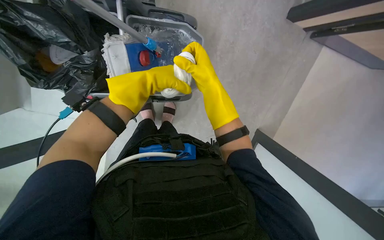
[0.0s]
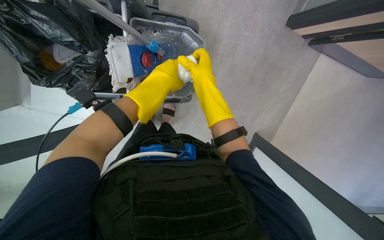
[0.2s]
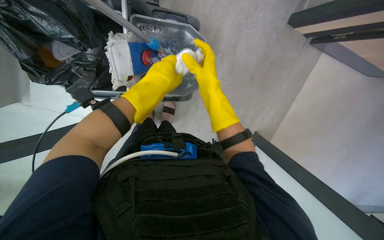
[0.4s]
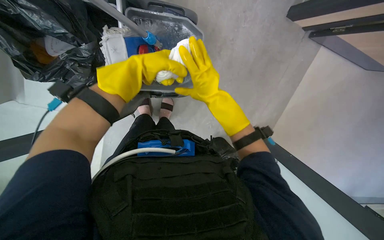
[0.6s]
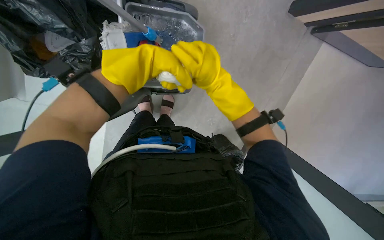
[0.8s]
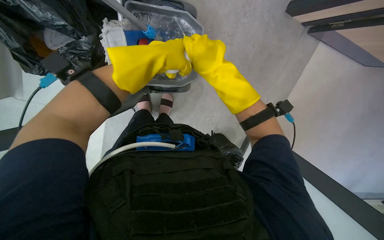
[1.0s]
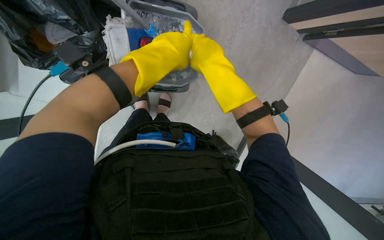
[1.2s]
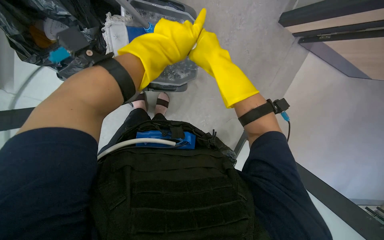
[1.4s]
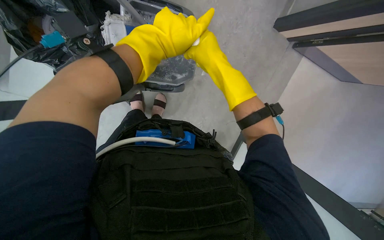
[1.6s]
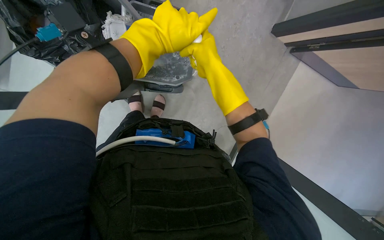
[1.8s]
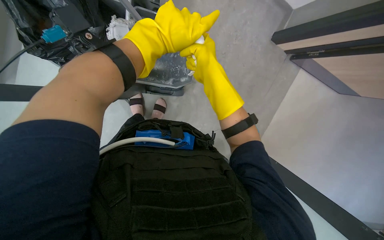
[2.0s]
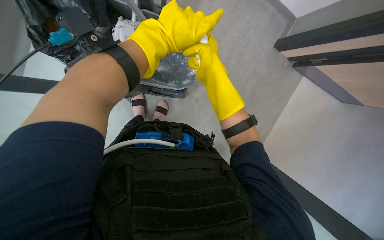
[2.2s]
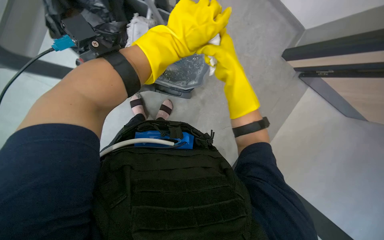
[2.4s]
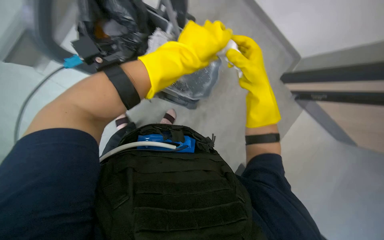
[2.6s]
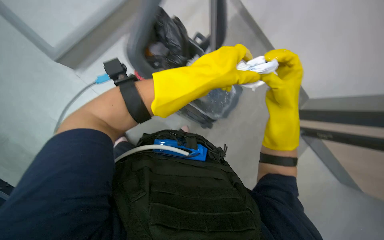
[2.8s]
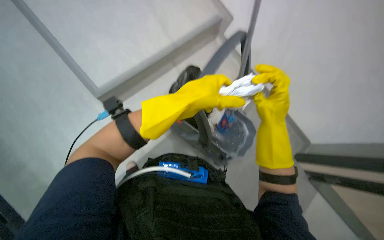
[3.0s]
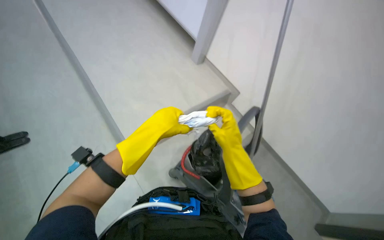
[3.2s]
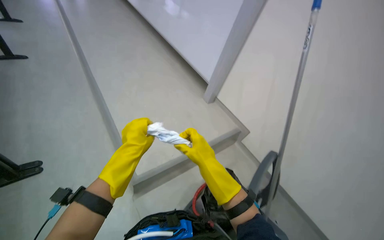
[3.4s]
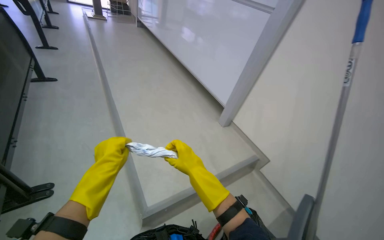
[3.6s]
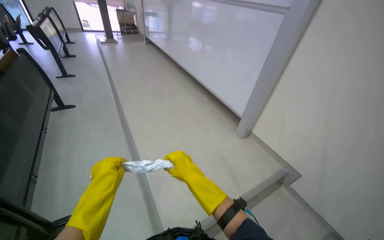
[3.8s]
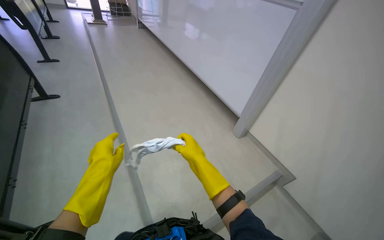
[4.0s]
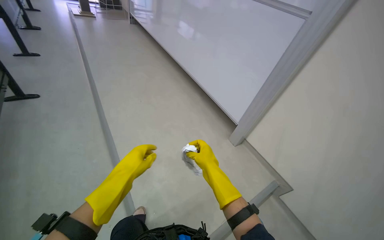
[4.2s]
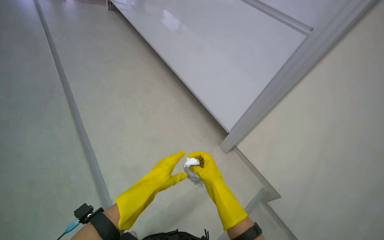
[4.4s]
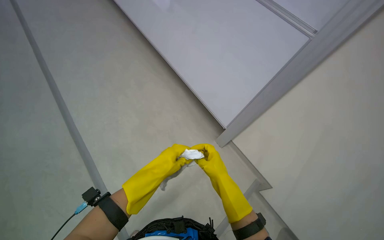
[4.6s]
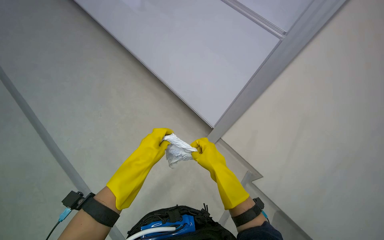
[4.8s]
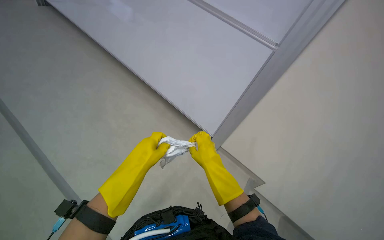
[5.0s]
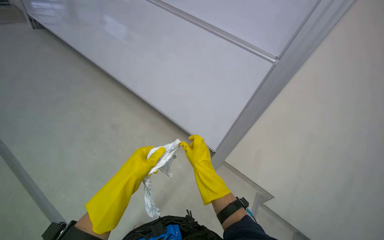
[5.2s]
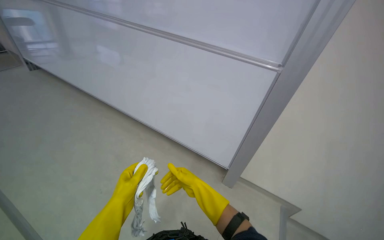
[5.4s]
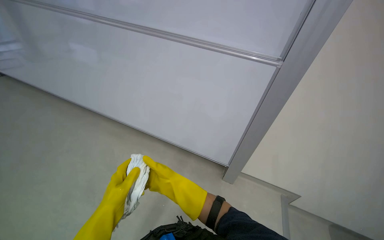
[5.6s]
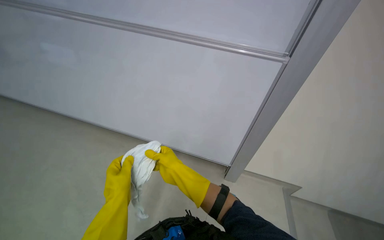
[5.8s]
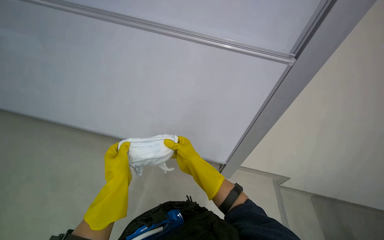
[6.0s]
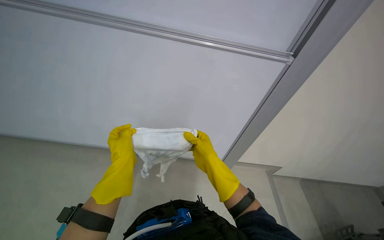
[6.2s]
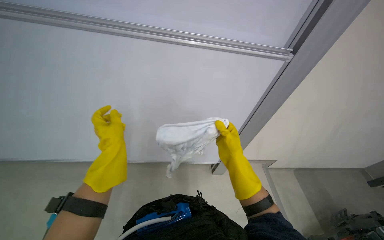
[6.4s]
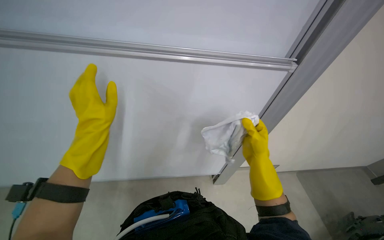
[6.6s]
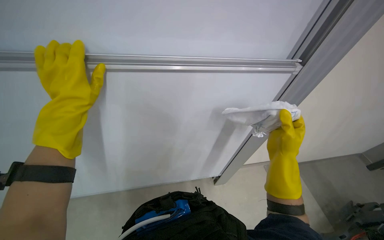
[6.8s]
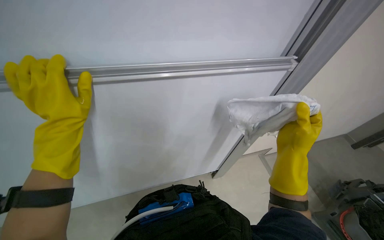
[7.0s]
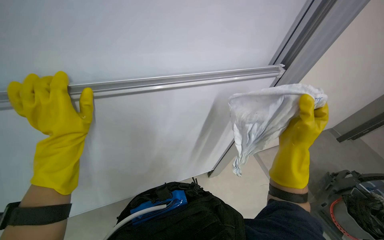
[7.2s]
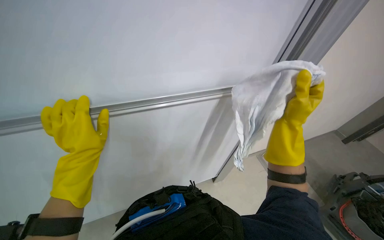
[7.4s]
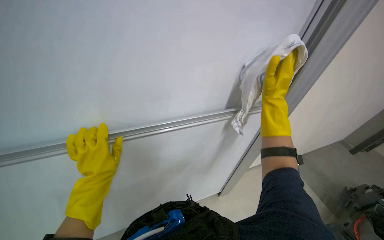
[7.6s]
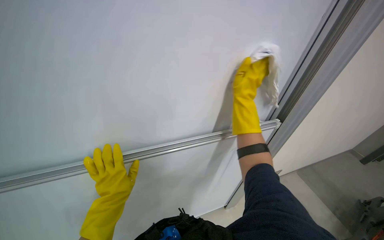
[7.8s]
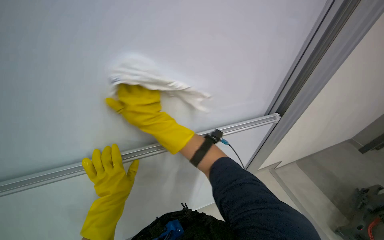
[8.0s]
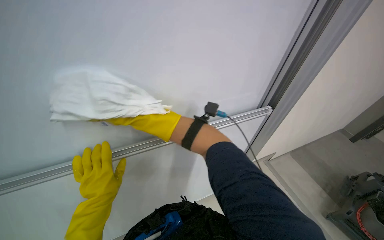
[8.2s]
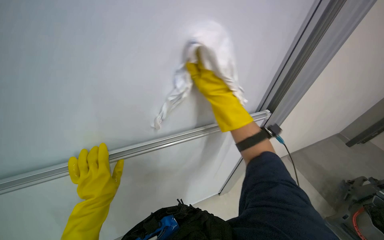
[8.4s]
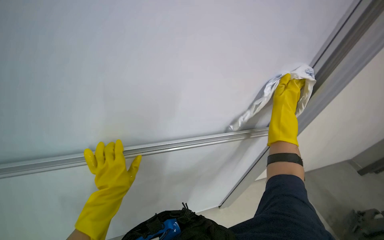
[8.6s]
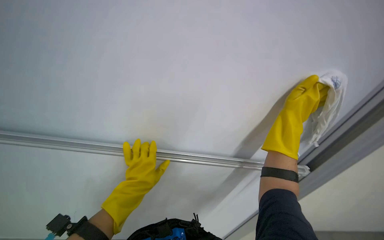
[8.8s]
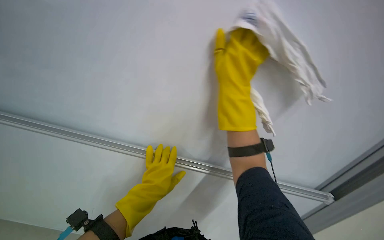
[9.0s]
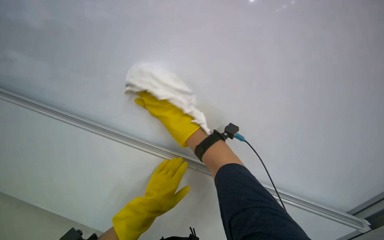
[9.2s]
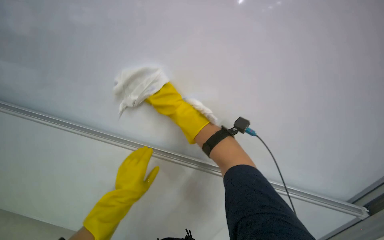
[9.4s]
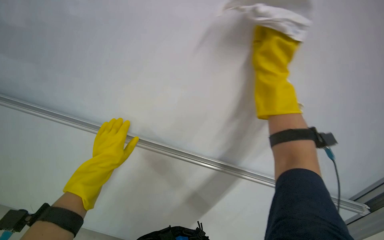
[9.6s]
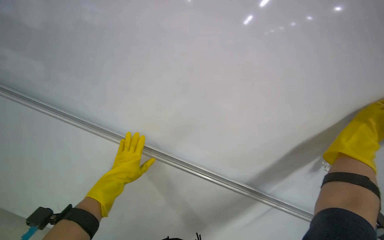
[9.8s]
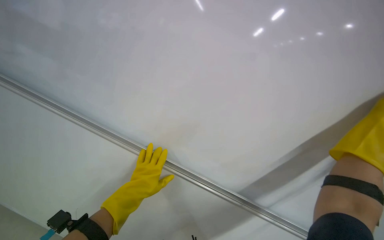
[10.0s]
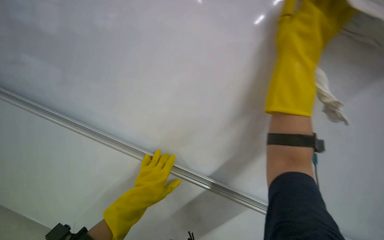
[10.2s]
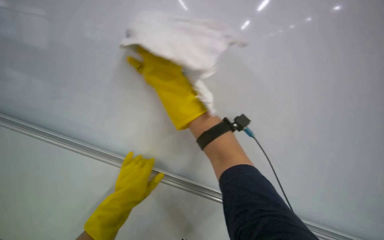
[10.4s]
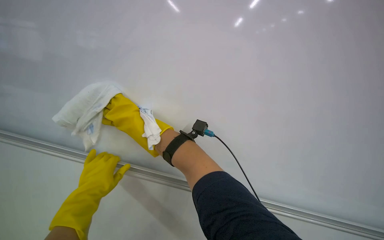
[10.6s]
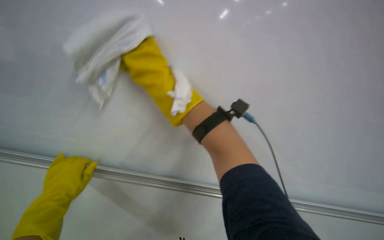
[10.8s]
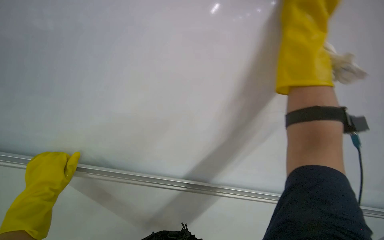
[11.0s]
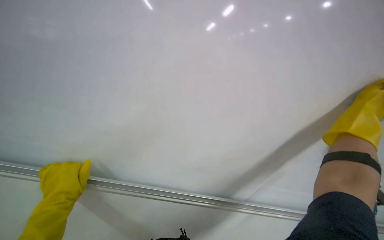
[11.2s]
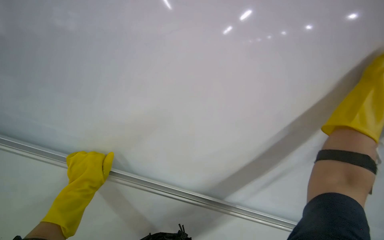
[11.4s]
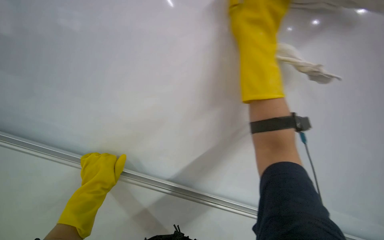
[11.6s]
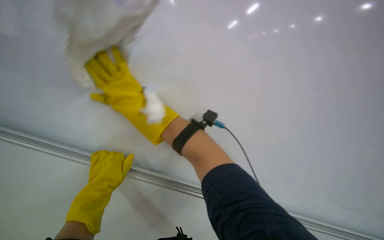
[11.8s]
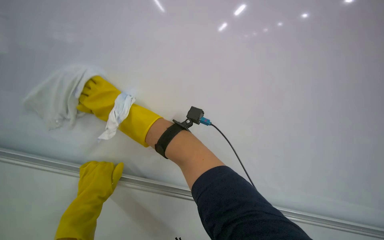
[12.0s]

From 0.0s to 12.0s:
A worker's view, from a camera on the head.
Job: wiping surfaces.
The whole recording: Wiping whiteboard. The worker wipes the whiteboard with a white cloth.
From 0.0s to 1.6s: The right hand goes some 15 cm nearer to the camera.
From 1.6s to 3.0s: The view tilts roughly 30 degrees upward.
From 3.0s to 4.4s: The head travels some 70 cm. The wearer looks some 20 degrees further upward.
From 4.4s to 6.0s: The left hand travels down the picture and back again, roughly 5 cm each way.
From 6.0s to 7.6s: The right hand travels to the right and up the picture by roughly 30 cm; the left hand travels up the picture and back again, about 15 cm each way.
From 7.6s to 9.0s: The wearer looks roughly 20 degrees further to the left. The wearer looks about 25 degrees further upward.
From 9.0s to 10.4s: The view swings about 25 degrees to the left. The wearer looks some 20 degrees further downward. The left hand goes approximately 10 cm to the left.
From 10.4s to 12.0s: The left hand travels to the left by about 10 cm.

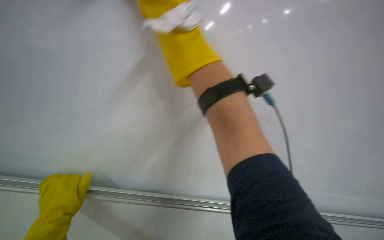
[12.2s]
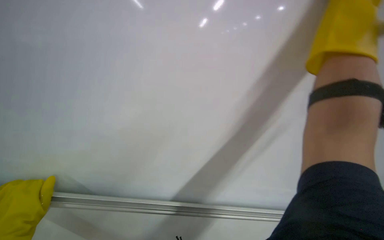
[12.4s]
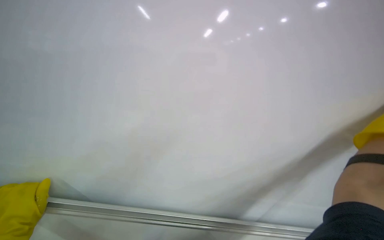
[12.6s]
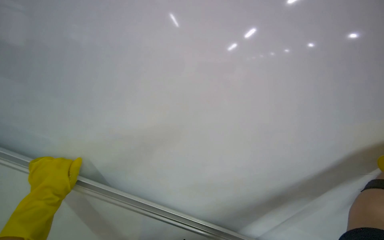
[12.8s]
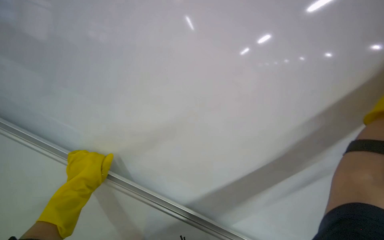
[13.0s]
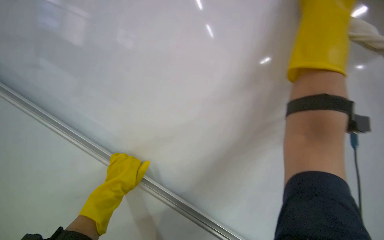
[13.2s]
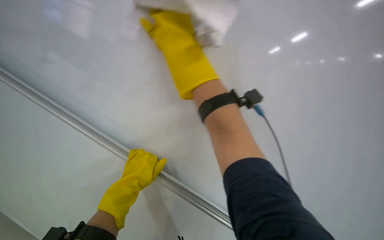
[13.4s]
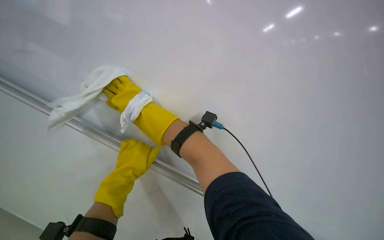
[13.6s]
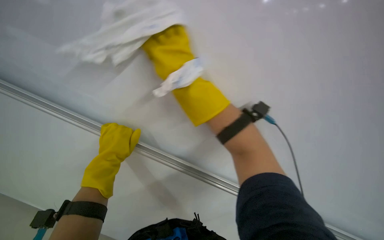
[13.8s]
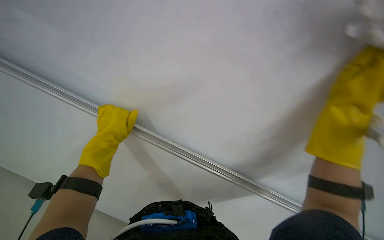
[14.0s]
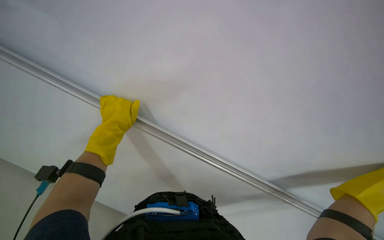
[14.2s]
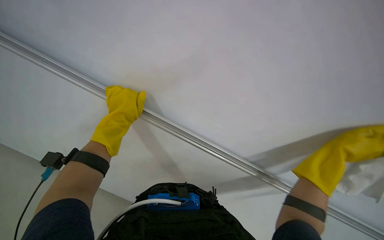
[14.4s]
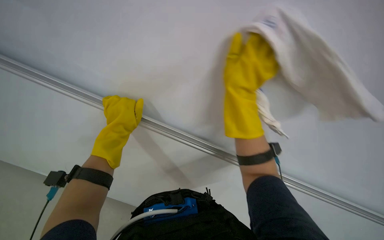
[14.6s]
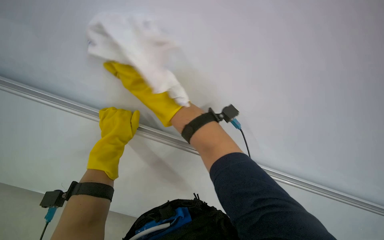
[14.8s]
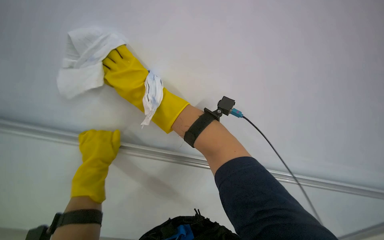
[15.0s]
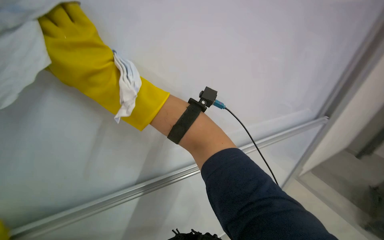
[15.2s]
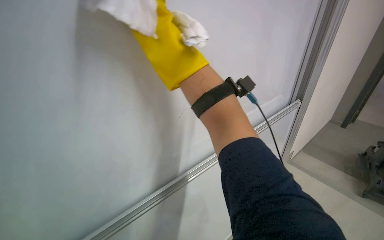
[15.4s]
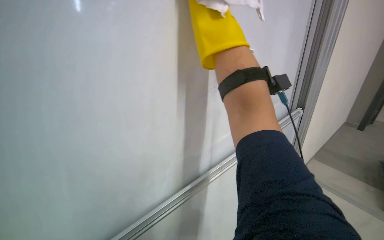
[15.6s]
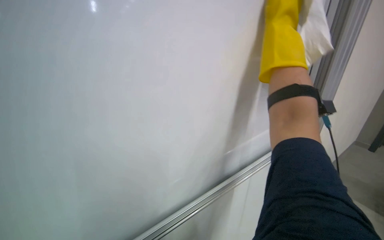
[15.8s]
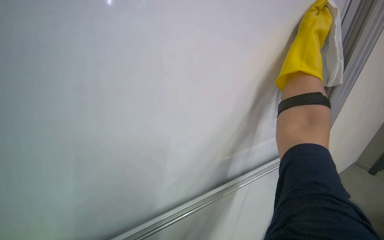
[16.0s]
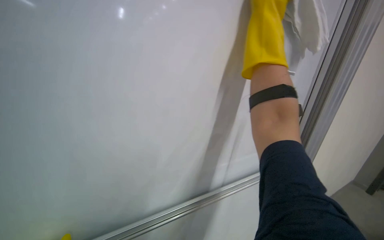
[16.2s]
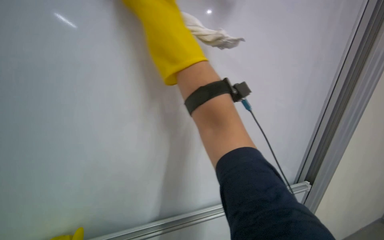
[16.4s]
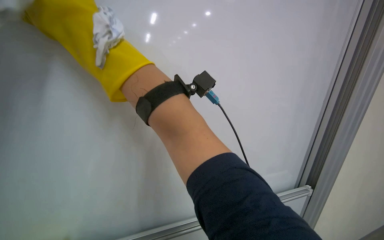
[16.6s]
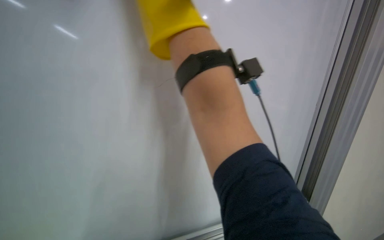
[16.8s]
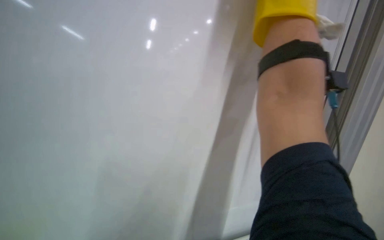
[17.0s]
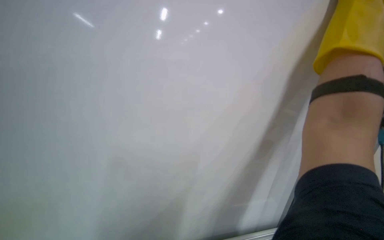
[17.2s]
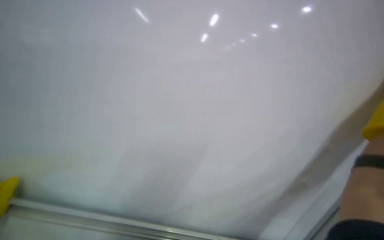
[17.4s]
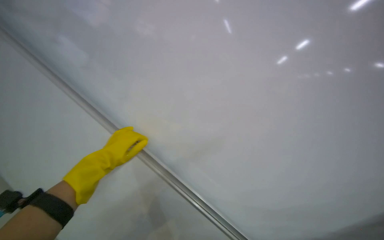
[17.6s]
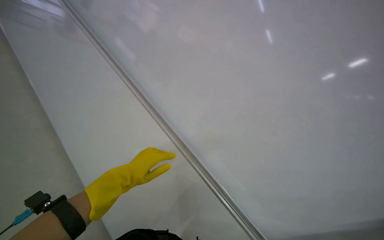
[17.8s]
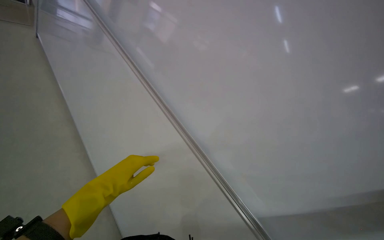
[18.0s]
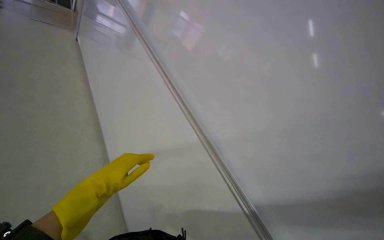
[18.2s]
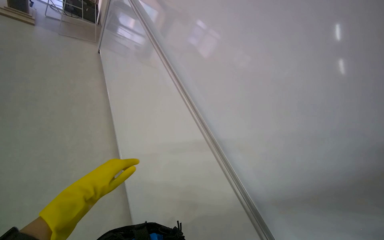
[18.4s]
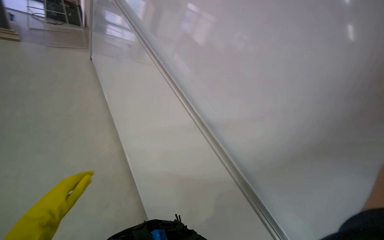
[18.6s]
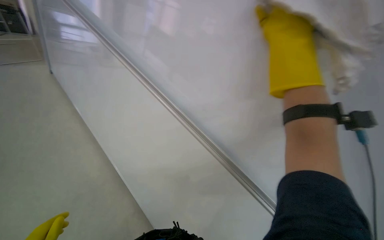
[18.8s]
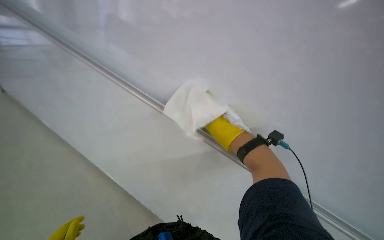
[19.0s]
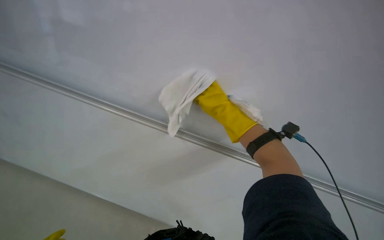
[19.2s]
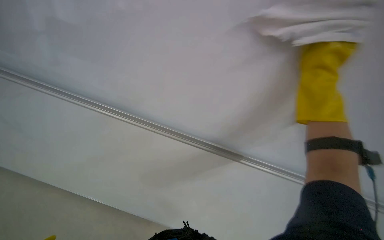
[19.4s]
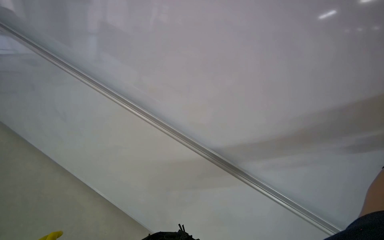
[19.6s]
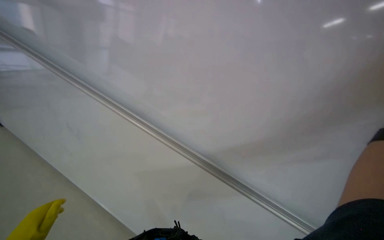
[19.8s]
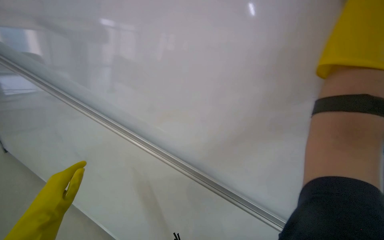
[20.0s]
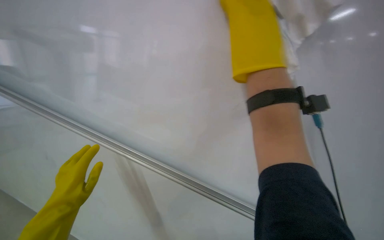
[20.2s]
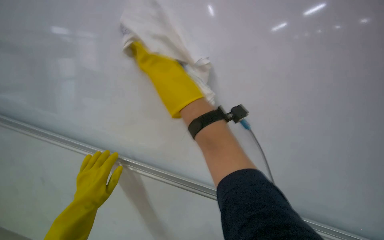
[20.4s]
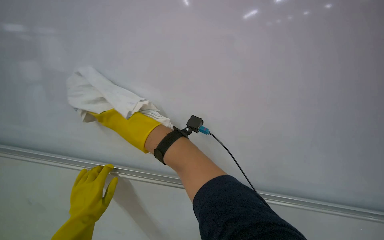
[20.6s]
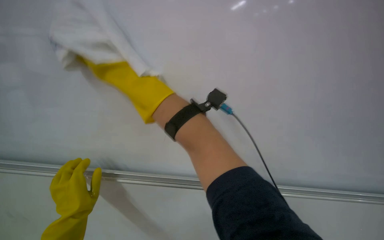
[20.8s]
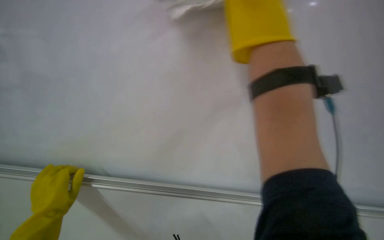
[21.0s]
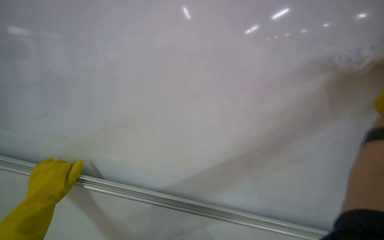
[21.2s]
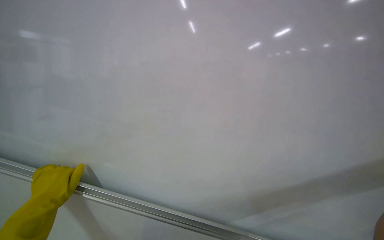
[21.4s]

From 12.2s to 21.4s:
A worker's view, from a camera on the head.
Job: wiping surfaces.
The whole recording: Wiping whiteboard. The worker wipes the whiteboard with a white cloth.
From 13.8s to 15.2s: The camera pitches downward, by some 15 degrees.
